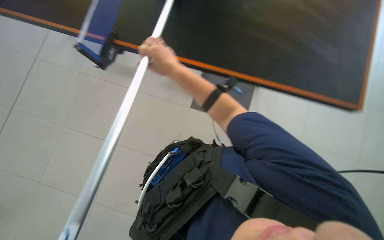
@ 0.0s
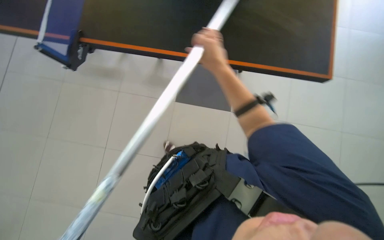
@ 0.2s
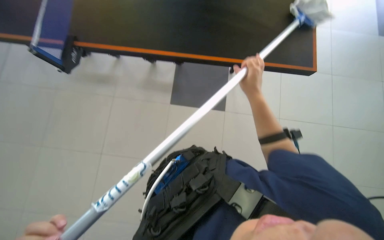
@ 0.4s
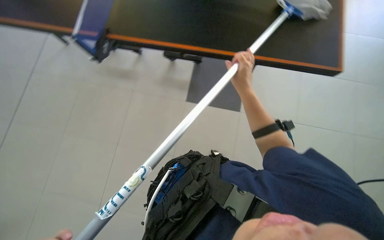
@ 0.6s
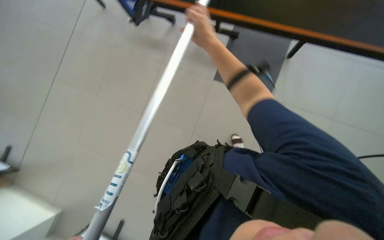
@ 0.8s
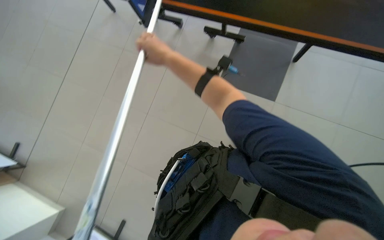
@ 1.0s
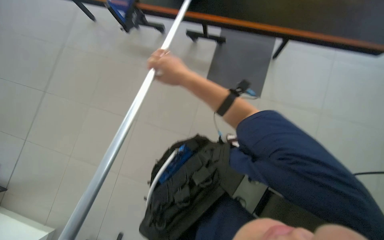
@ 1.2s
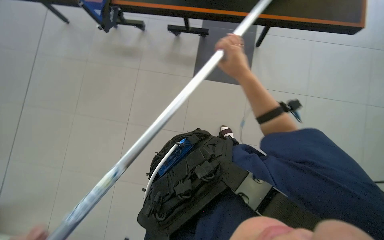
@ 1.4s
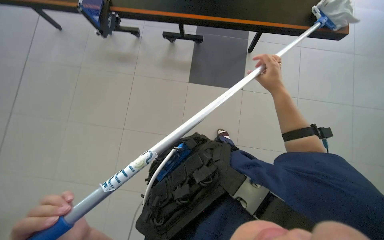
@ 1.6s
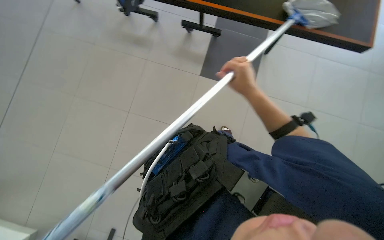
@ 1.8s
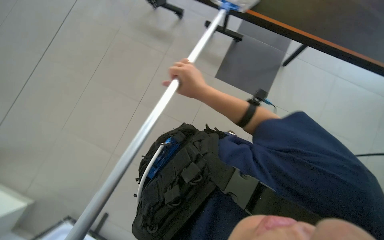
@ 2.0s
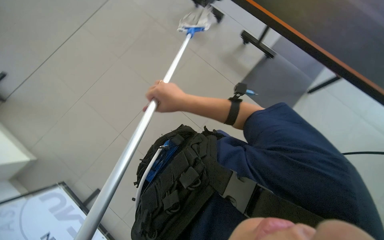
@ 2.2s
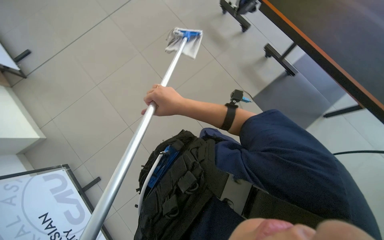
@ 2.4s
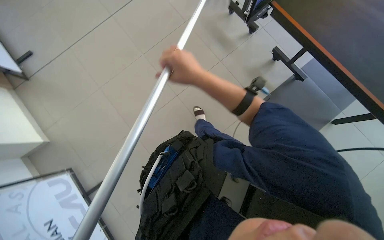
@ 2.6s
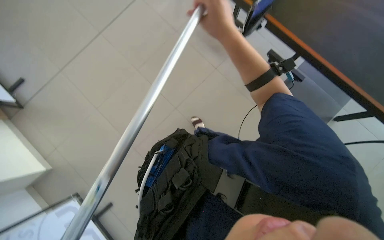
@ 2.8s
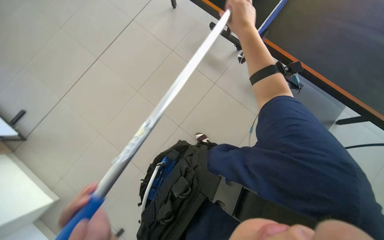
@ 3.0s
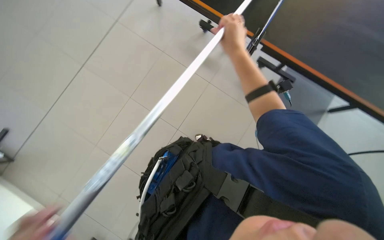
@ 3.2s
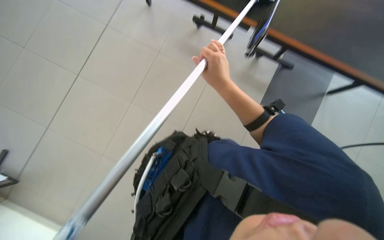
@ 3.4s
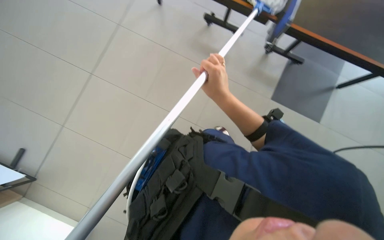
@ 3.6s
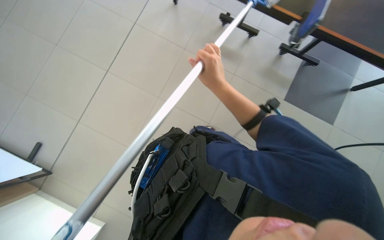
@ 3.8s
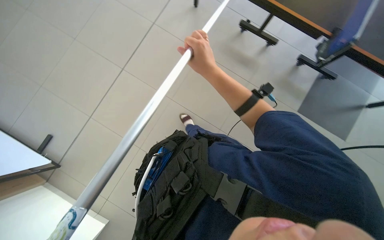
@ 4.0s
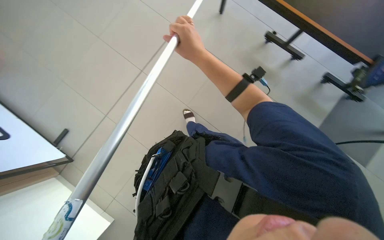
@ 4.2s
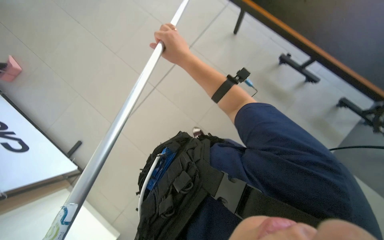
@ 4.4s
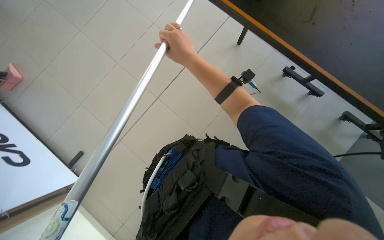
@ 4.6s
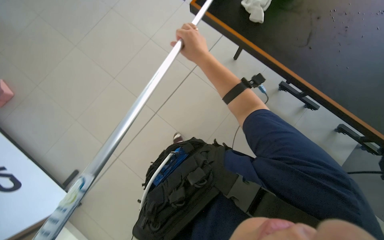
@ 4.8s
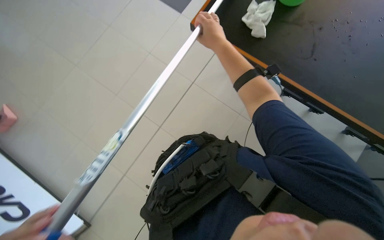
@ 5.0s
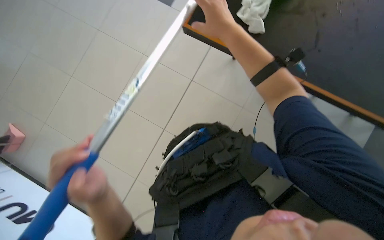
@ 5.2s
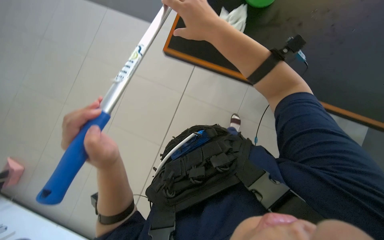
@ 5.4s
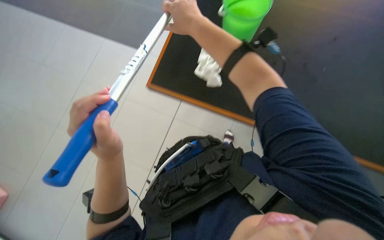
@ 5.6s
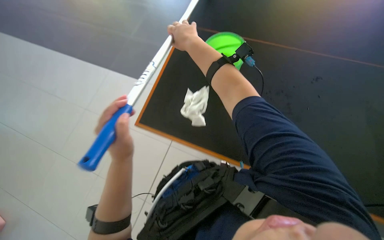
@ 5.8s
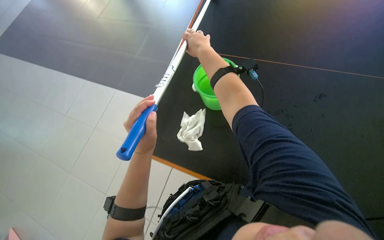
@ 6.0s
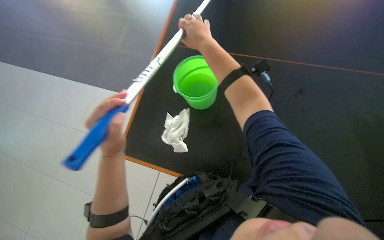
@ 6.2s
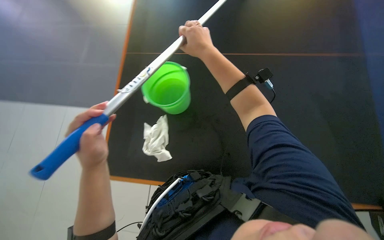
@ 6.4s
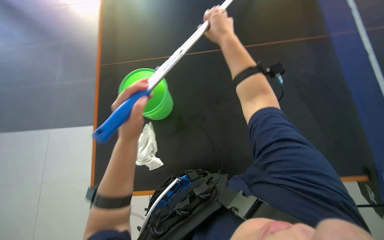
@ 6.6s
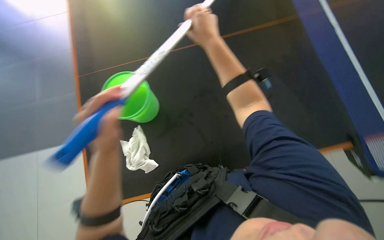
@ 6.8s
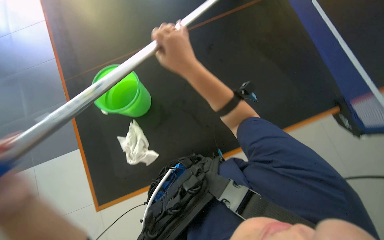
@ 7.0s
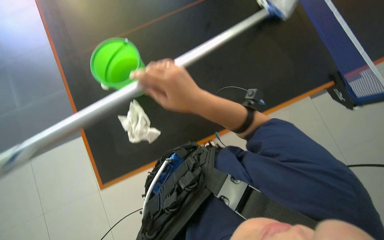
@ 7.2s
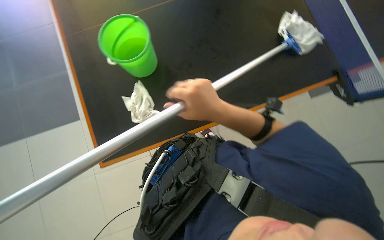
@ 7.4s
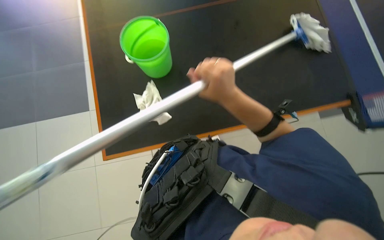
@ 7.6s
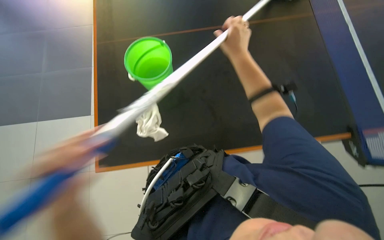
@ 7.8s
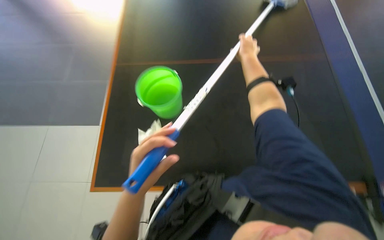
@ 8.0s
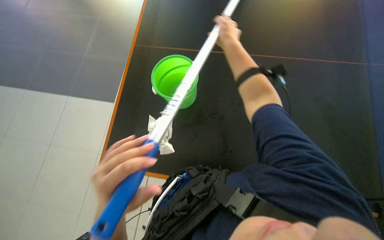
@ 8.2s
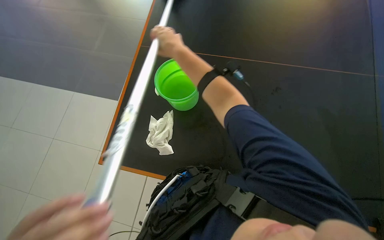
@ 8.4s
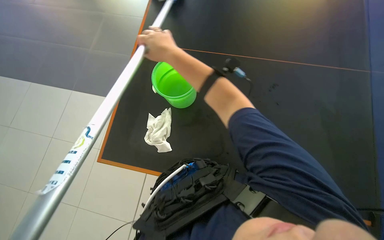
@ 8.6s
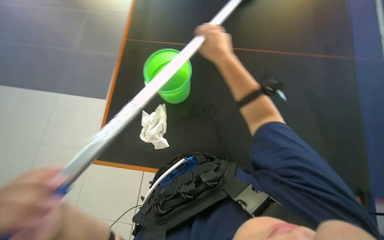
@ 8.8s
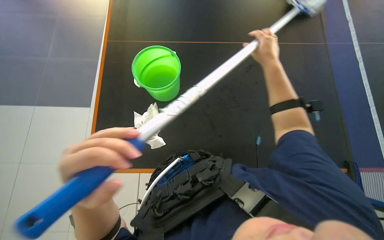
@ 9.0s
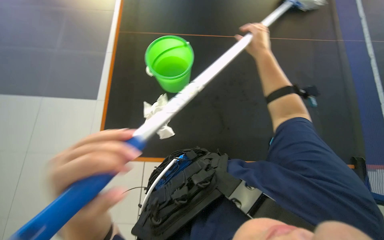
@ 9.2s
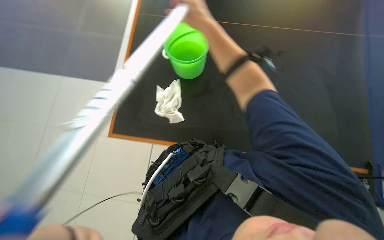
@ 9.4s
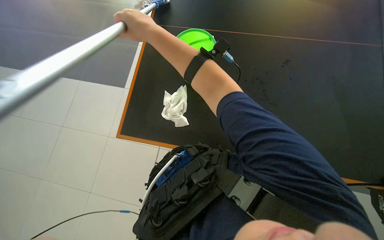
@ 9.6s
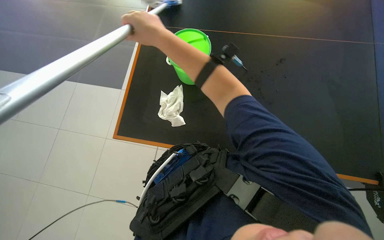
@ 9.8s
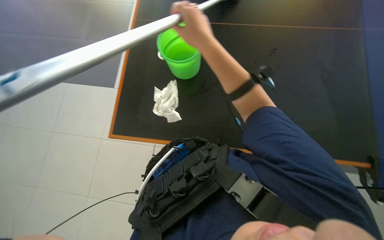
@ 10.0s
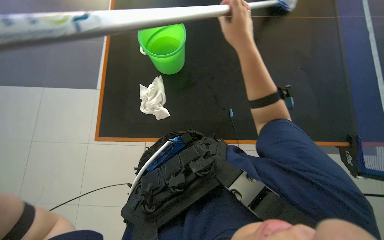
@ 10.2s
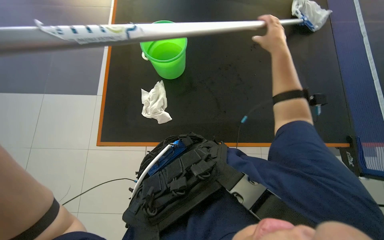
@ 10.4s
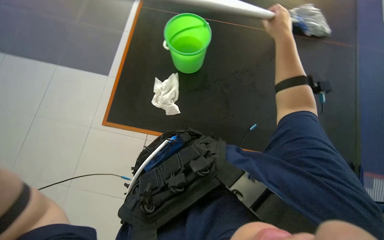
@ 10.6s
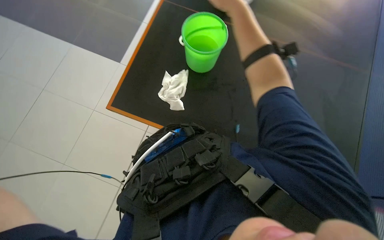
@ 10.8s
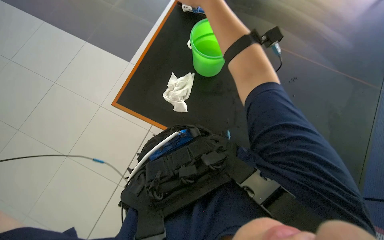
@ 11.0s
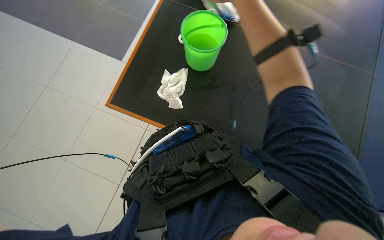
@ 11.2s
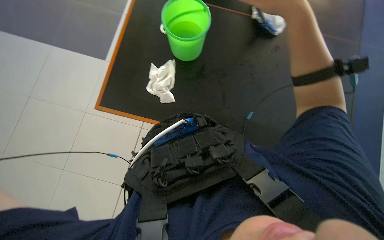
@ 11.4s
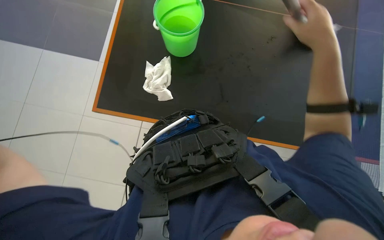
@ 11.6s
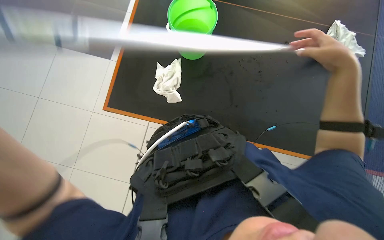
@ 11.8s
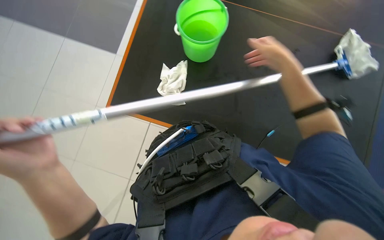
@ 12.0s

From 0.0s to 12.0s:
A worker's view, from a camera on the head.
Job: wiping surfaces.
The whole recording: Cleaning black table surface. The worker cleans the black table surface using a long-handled mop.
From 0.0s to 1.6s: The right hand goes left and right, about 35 cm each way, reversing 2 times.
From 1.6s to 3.0s: The wearer's head swings about 35 degrees to the left.
From 3.0s to 4.4s: The right hand shifts approximately 50 cm to the left.
From 4.4s to 6.0s: The camera travels roughly 50 cm. The wearer looks roughly 30 degrees further to the right. The wearer looks about 10 degrees further upward.
From 6.0s to 7.6s: The right hand shifts some 35 cm down the picture.
From 7.6s to 9.0s: The right hand goes left and right, approximately 30 cm each way, reversing 2 times.

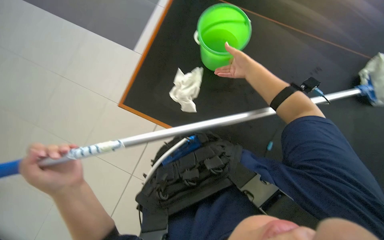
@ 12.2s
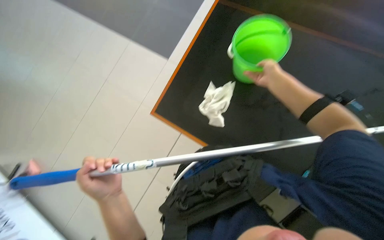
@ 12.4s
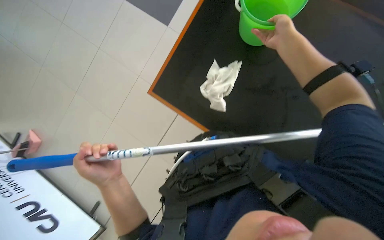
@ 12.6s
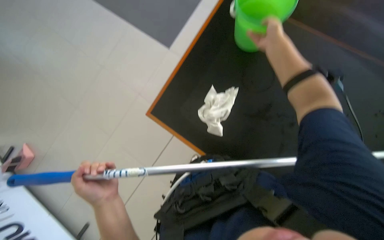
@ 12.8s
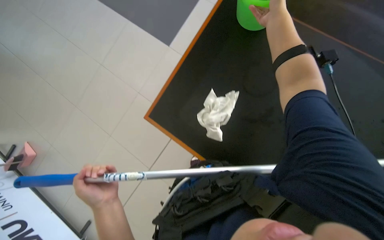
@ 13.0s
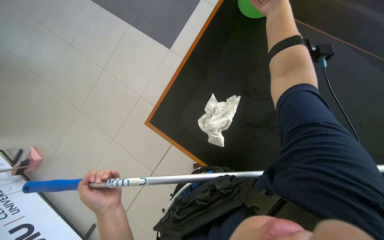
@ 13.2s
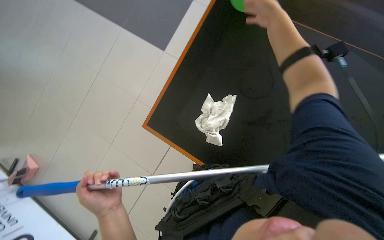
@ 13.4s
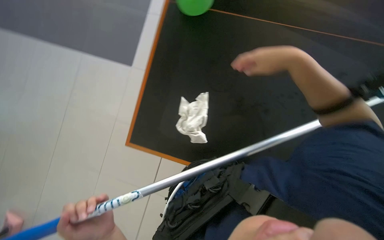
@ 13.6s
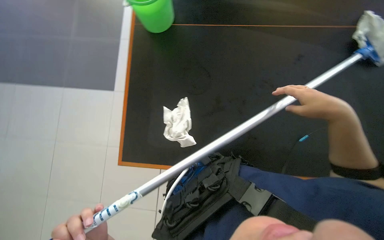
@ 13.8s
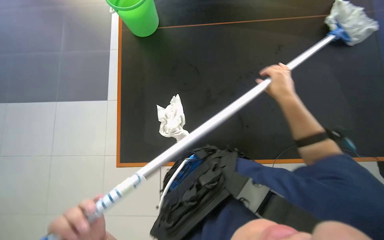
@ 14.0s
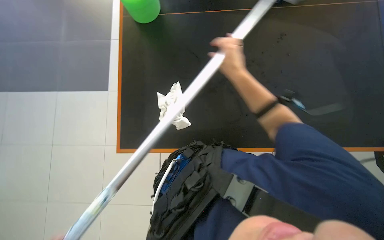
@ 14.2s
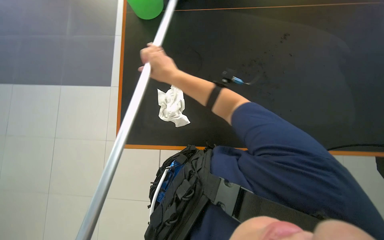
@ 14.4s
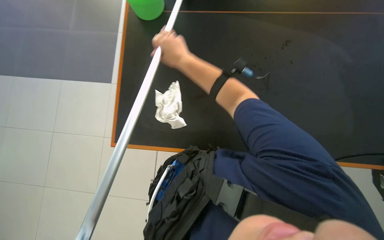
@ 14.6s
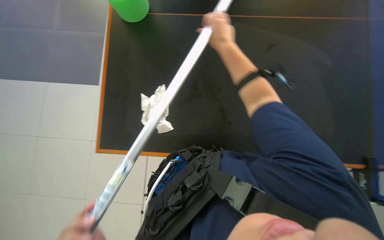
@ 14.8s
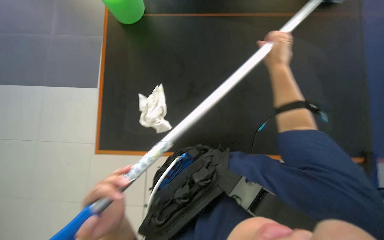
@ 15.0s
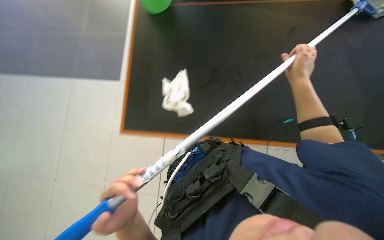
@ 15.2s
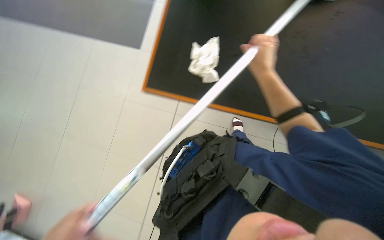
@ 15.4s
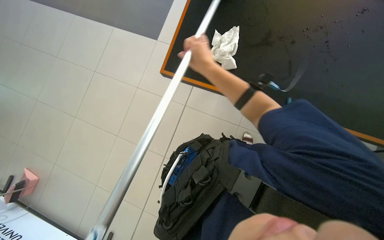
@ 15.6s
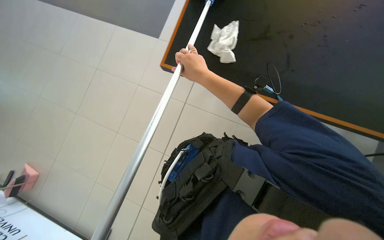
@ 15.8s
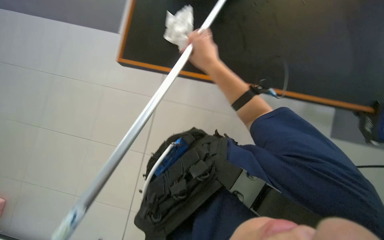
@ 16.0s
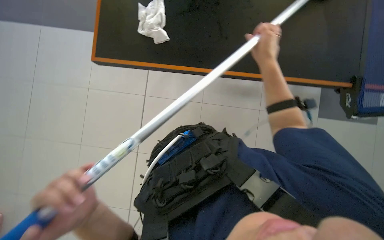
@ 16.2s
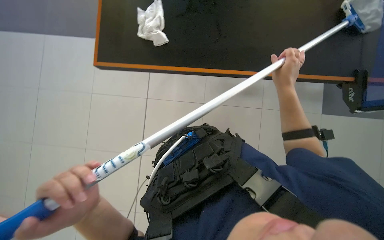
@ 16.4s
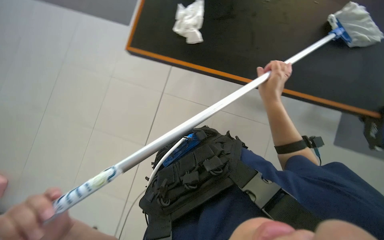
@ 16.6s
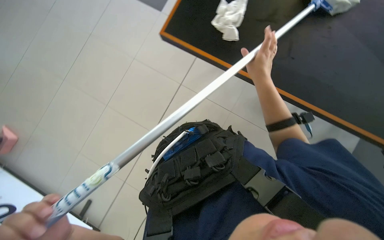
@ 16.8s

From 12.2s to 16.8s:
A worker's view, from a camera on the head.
Job: wiping surfaces.
The whole recording: Cleaning black table surface. The worker cleans the black table surface using a long-handled mop.
From 13.8s to 15.2s: The right hand shifts some 10 cm up the picture, and goes to the left and returns, roughly 40 cm each way.
From 15.2s to 16.8s: The right hand goes left and right, about 30 cm each way, reversing 2 times.

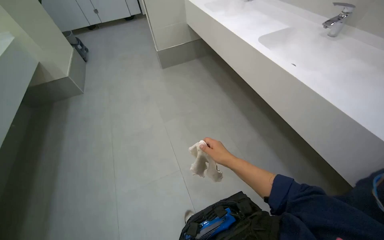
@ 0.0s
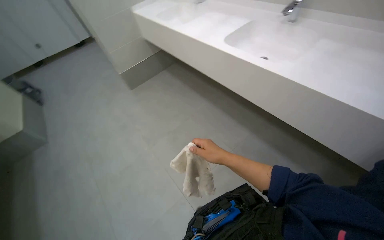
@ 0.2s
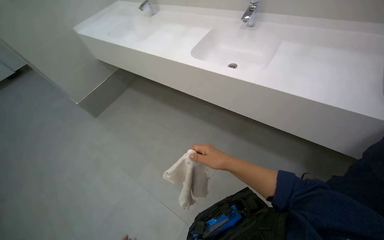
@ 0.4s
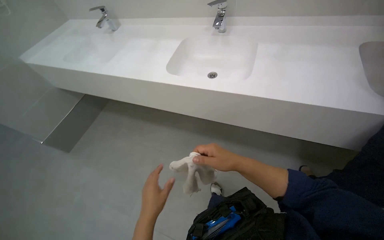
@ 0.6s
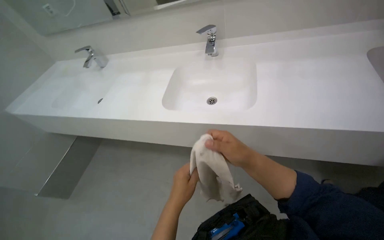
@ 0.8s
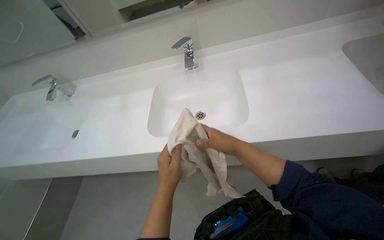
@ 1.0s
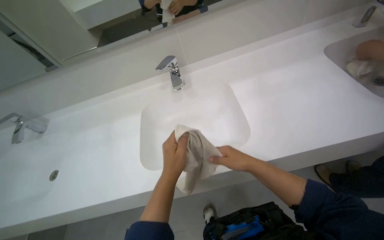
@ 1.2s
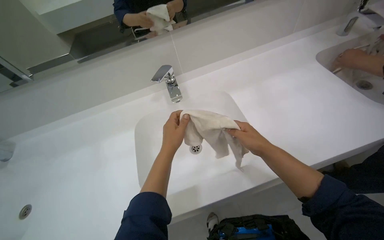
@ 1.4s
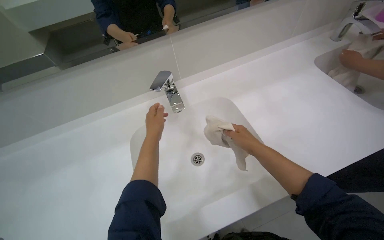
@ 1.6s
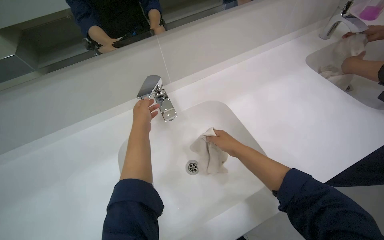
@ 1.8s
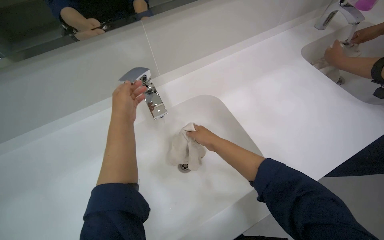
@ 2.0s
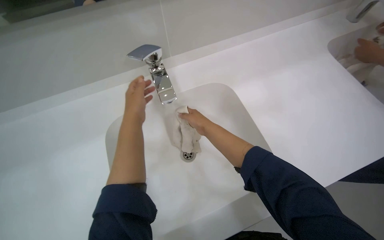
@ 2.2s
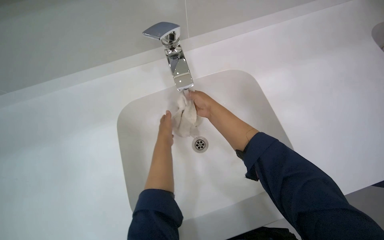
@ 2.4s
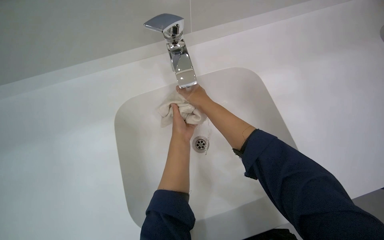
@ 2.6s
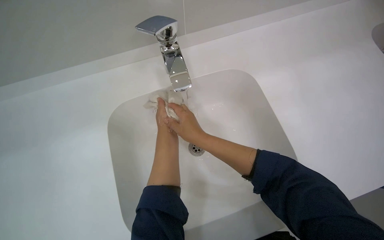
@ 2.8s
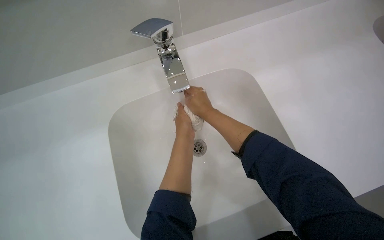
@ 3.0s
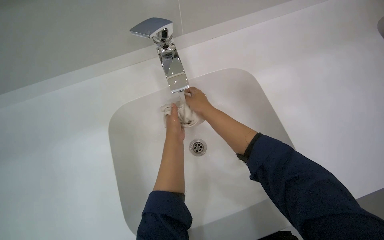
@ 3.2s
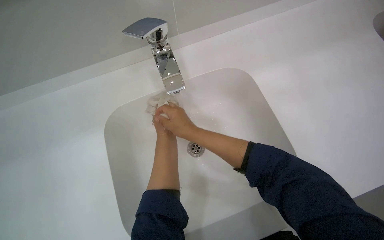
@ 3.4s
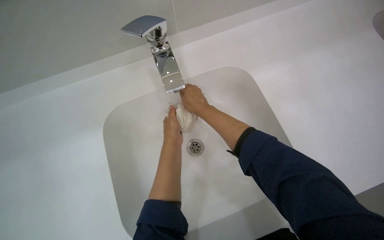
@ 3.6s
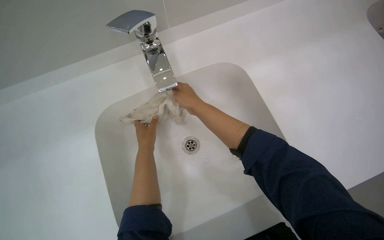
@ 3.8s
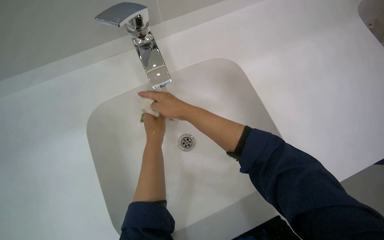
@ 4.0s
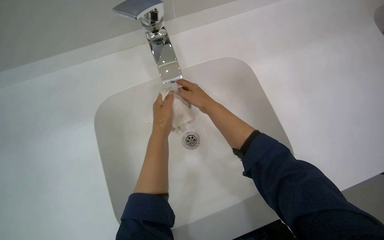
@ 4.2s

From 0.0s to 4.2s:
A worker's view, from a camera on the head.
Job: preparing cleaning supplies.
The whole recording: Wetting and wringing cleaning cloth. The worker wets and wrings a cleaning cloth in the sink.
From 0.0s to 1.4s: The wearer moves some 90 cm. The head rotates about 85 degrees to the right. The view tips upward by about 20 degrees.
From 1.4s to 2.8s: The wearer looks some 15 degrees further downward.
